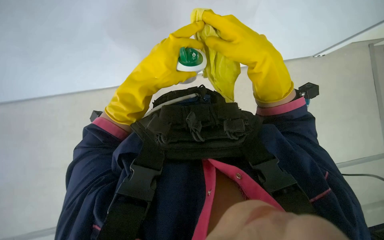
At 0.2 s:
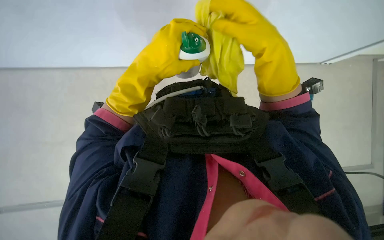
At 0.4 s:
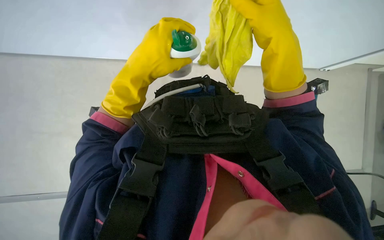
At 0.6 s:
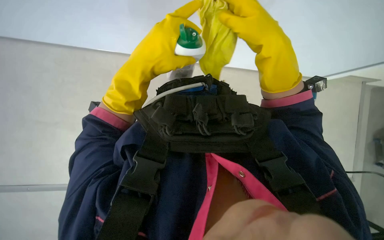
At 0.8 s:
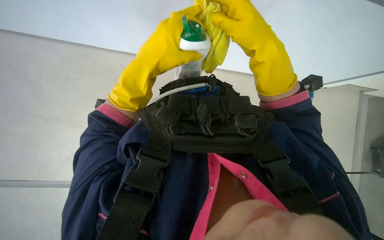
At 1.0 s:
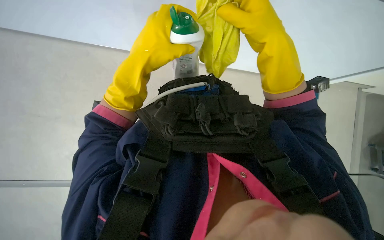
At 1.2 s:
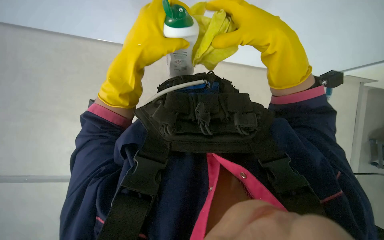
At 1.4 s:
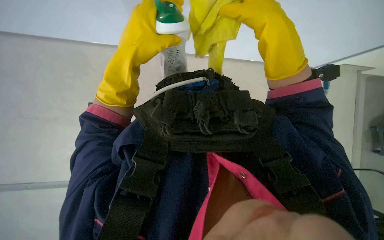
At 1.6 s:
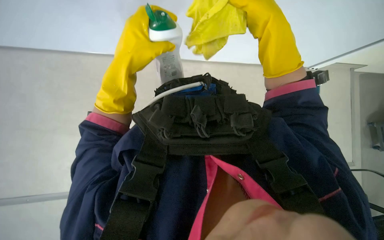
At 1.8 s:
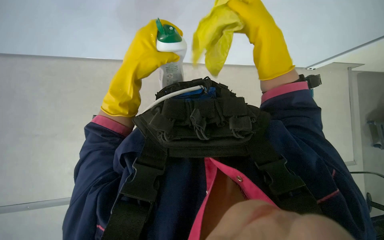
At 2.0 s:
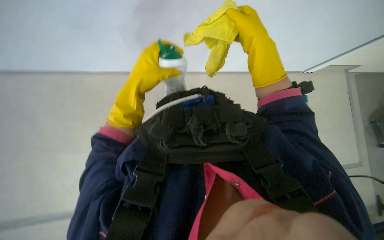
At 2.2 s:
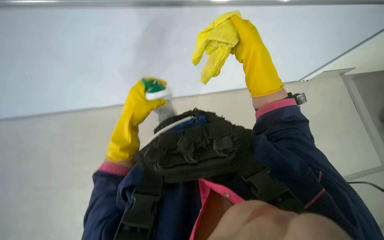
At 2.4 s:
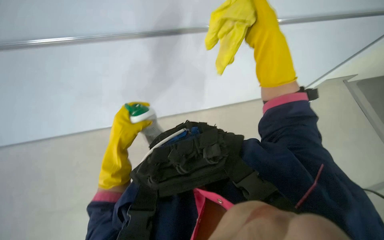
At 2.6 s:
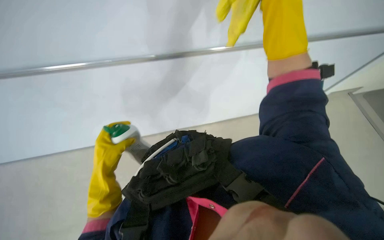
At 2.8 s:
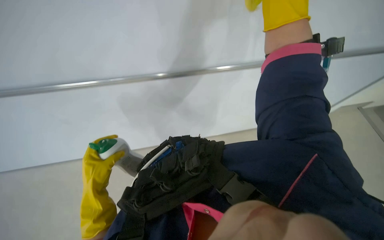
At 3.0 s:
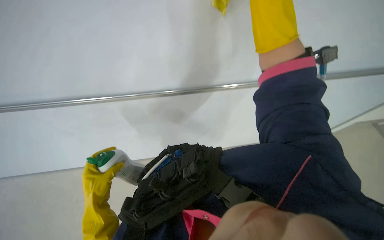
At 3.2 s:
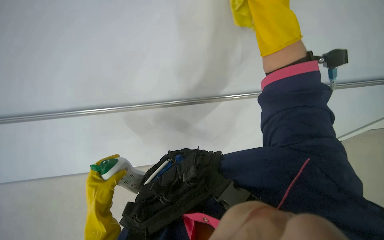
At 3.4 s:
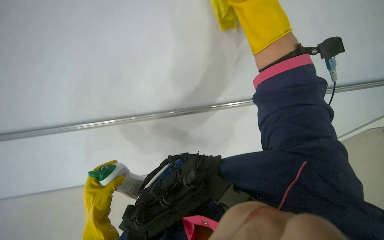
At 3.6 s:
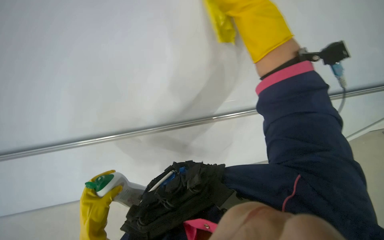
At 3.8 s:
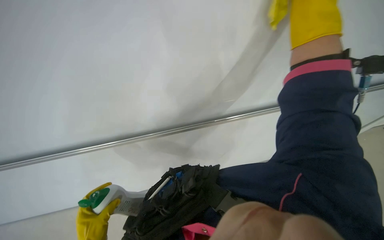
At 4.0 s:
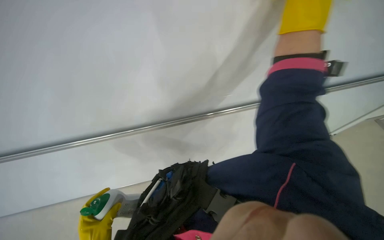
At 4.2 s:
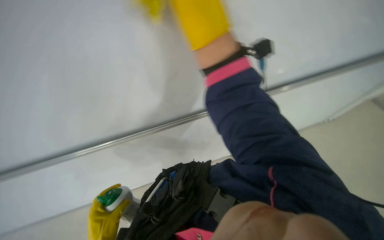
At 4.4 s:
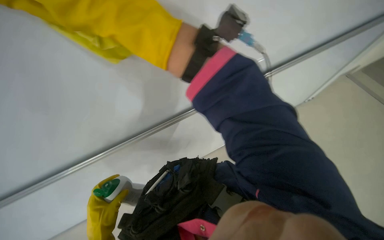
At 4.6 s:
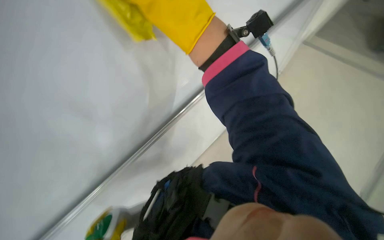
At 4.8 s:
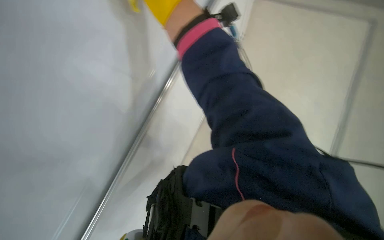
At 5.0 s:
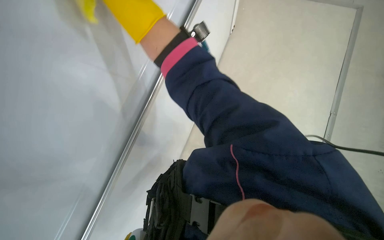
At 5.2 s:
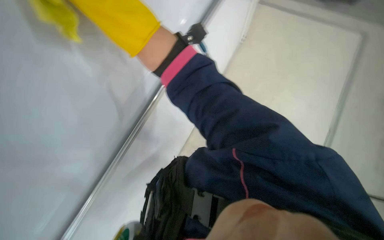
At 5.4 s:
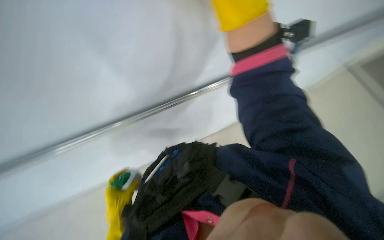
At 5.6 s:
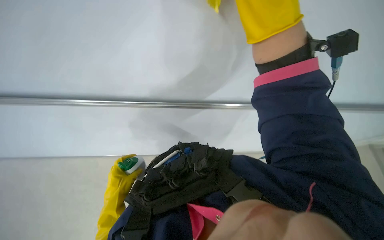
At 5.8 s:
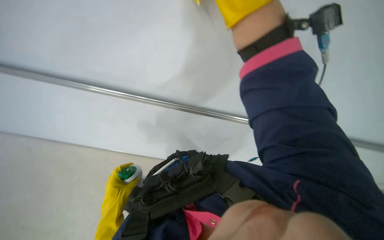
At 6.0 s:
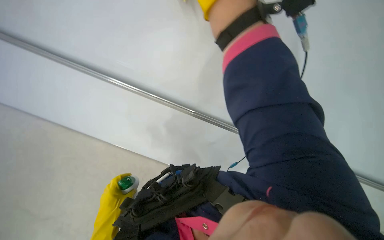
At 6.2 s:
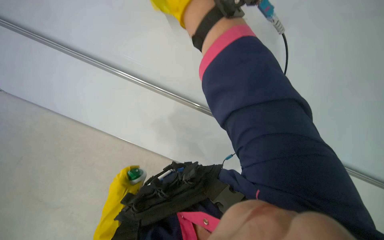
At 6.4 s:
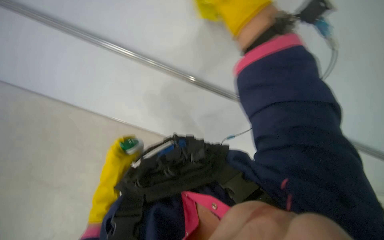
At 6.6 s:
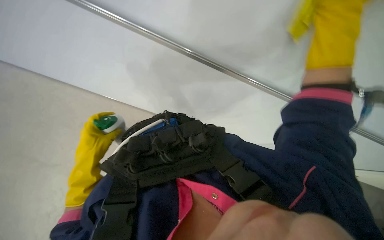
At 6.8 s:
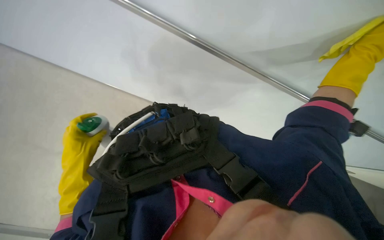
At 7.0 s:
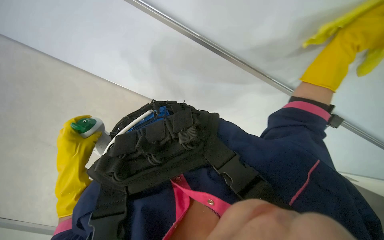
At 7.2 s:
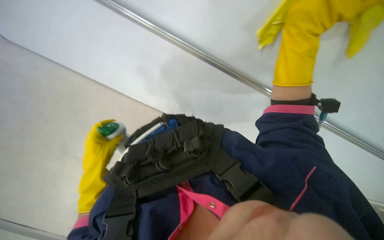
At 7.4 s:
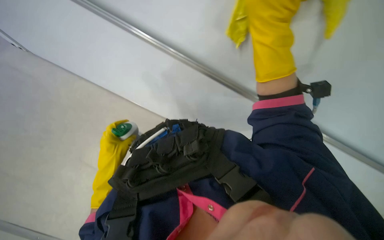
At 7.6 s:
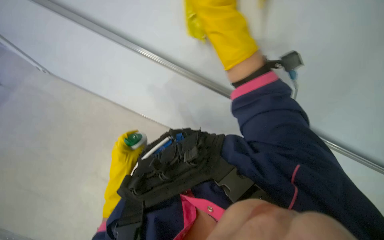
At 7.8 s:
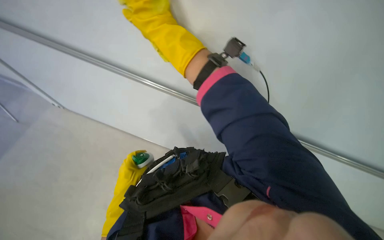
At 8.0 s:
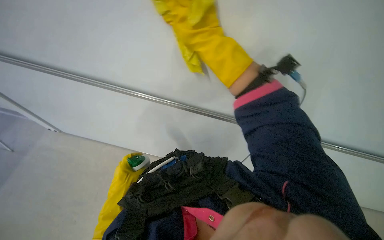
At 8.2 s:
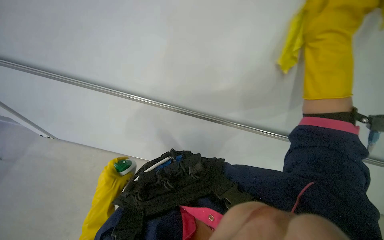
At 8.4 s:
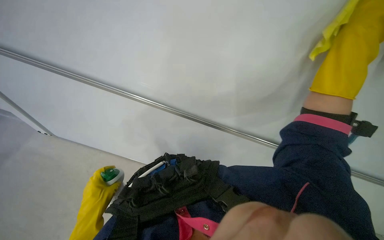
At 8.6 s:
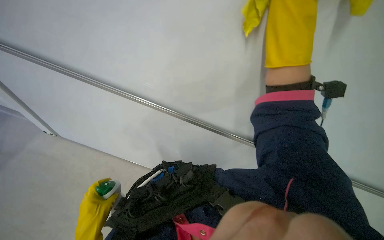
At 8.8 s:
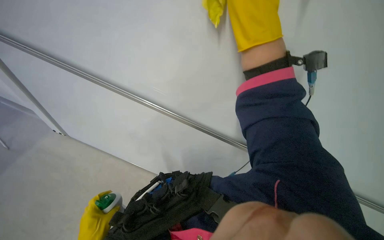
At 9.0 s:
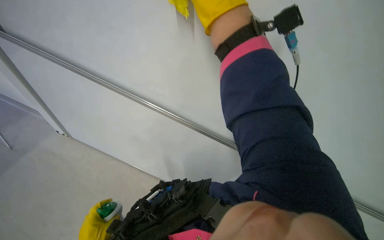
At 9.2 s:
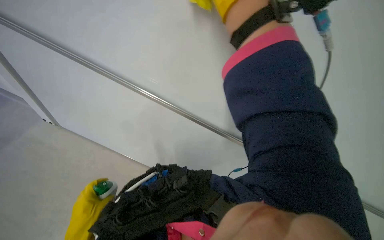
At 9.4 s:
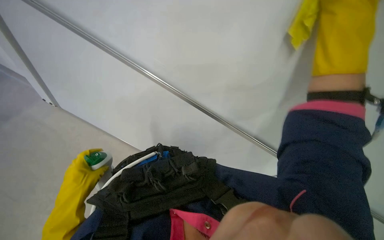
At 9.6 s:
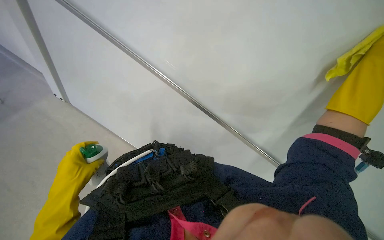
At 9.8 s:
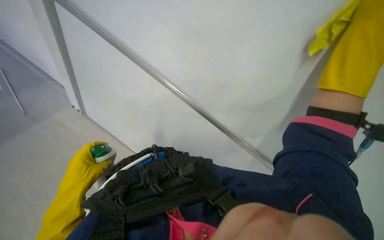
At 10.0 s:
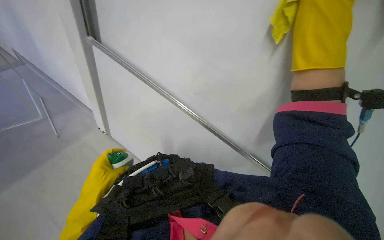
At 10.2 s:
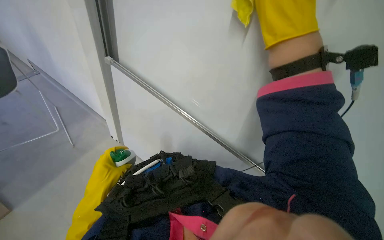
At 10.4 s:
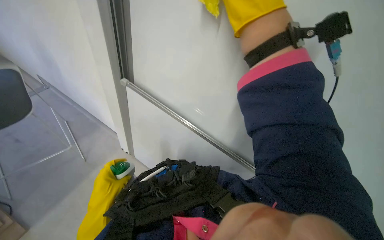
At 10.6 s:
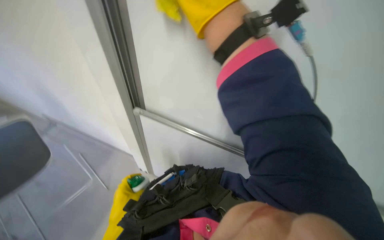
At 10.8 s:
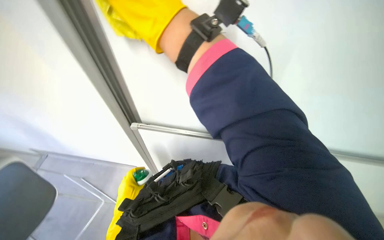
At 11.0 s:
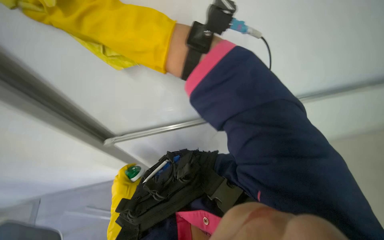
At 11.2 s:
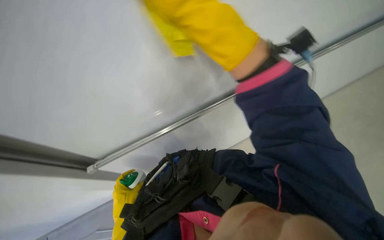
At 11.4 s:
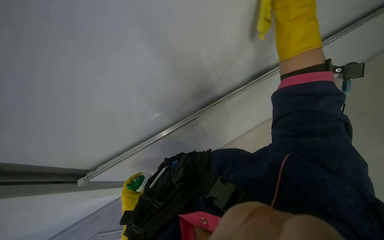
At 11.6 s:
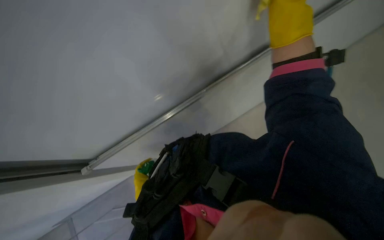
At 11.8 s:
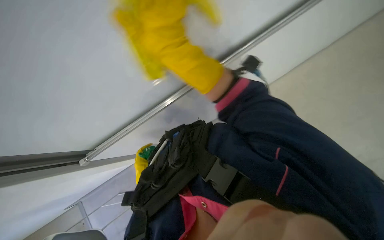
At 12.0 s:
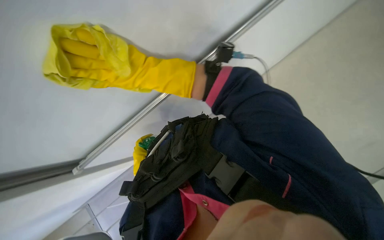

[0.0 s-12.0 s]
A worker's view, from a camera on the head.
Job: wiping surfaces.
The whole recording: Wiping whiteboard. The worker wipes the white board with a yellow cleaning cloth.
0.0 to 1.6 s: The hands are busy where they are.
1.6 to 3.0 s: The wearer looks some 30 degrees further upward. The scene turns roughly 35 degrees counterclockwise in the picture.
6.0 to 7.6 s: The view tilts about 15 degrees downward.
10.4 to 12.0 s: The head turns to the right by approximately 30 degrees. The right hand goes left and right, about 50 cm each way, reversing 2 times; the left hand is displaced farther from the camera by about 20 cm.

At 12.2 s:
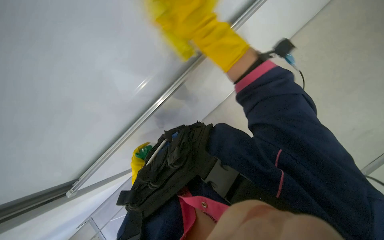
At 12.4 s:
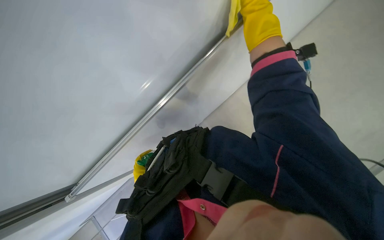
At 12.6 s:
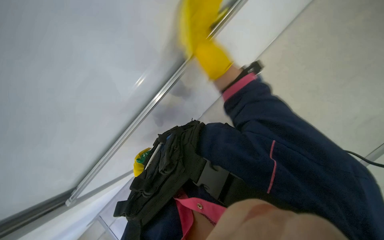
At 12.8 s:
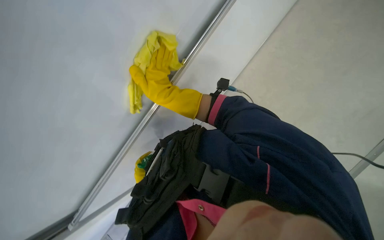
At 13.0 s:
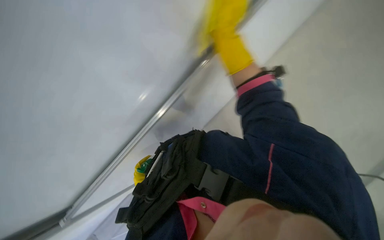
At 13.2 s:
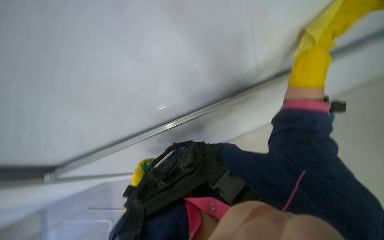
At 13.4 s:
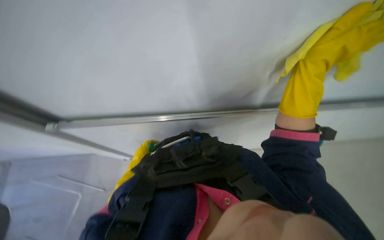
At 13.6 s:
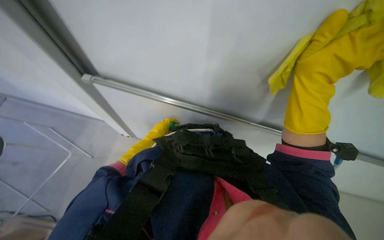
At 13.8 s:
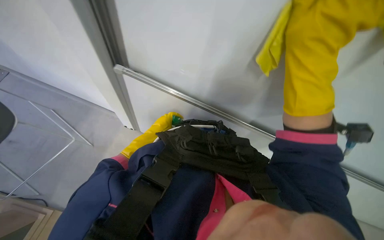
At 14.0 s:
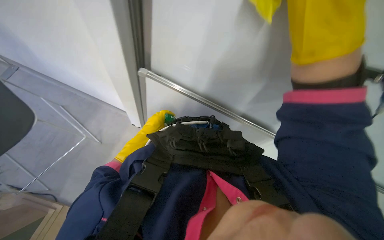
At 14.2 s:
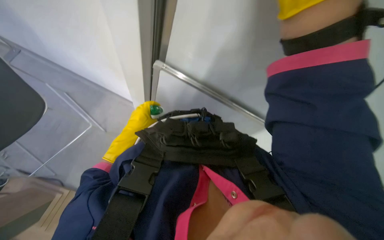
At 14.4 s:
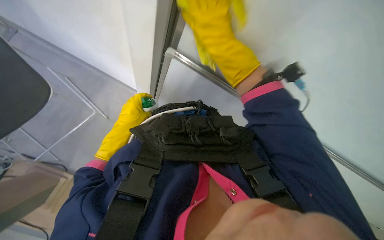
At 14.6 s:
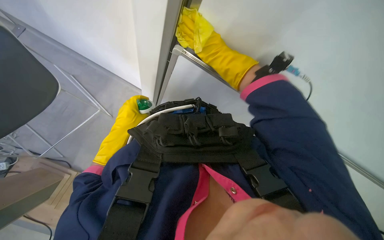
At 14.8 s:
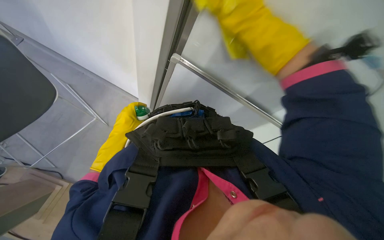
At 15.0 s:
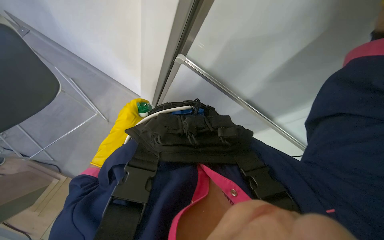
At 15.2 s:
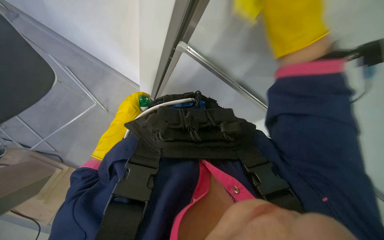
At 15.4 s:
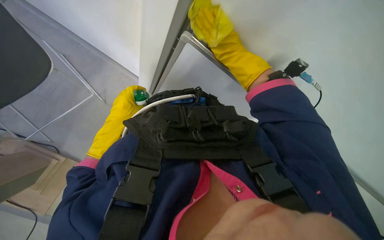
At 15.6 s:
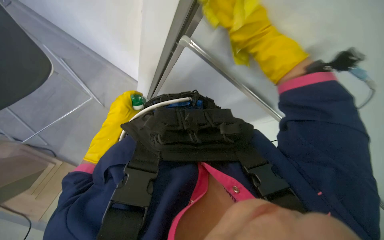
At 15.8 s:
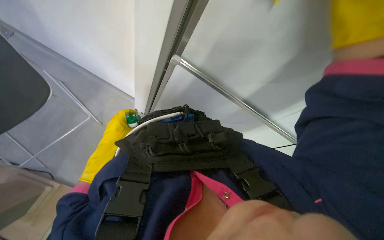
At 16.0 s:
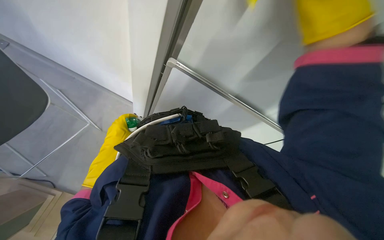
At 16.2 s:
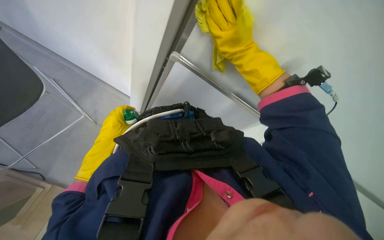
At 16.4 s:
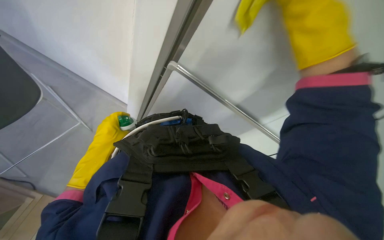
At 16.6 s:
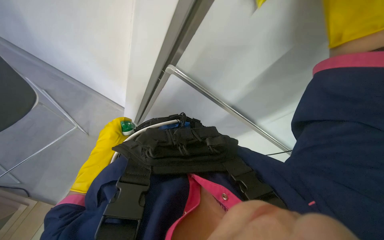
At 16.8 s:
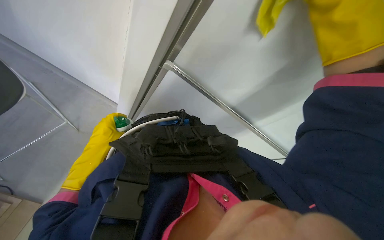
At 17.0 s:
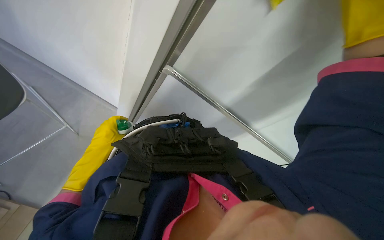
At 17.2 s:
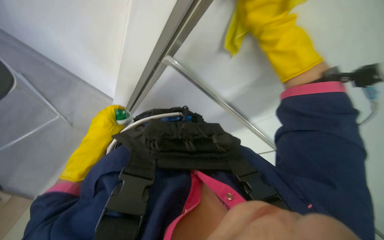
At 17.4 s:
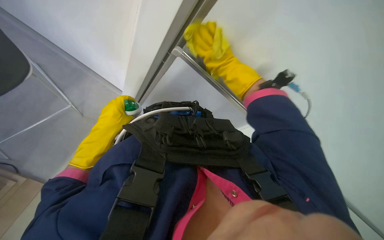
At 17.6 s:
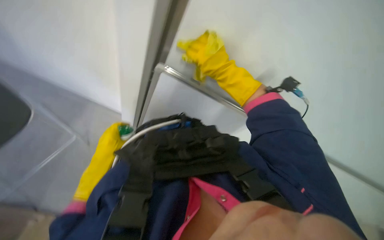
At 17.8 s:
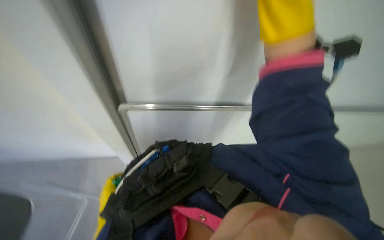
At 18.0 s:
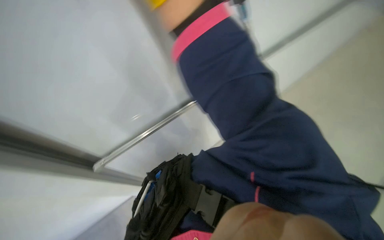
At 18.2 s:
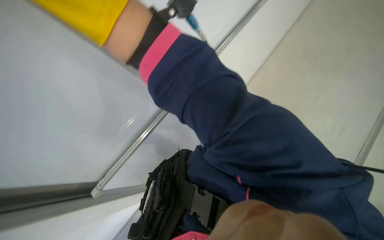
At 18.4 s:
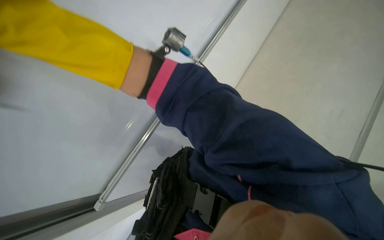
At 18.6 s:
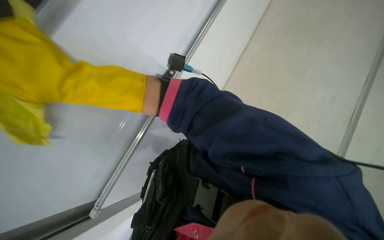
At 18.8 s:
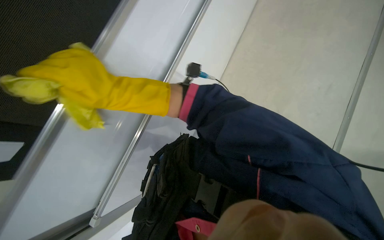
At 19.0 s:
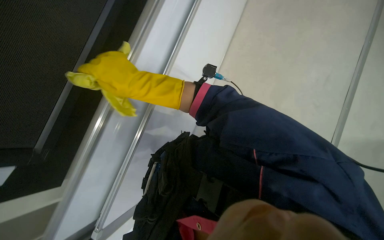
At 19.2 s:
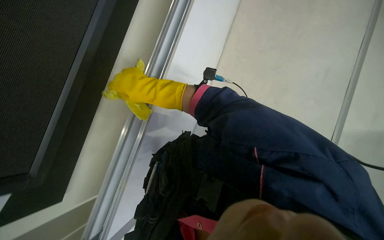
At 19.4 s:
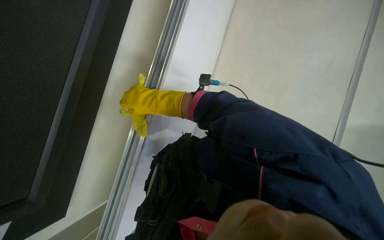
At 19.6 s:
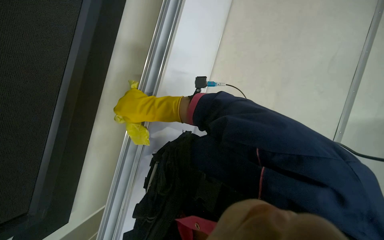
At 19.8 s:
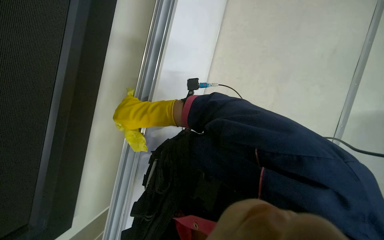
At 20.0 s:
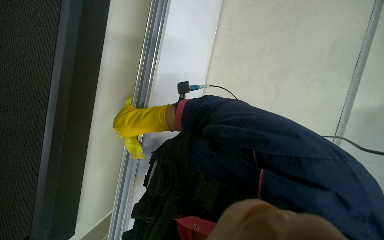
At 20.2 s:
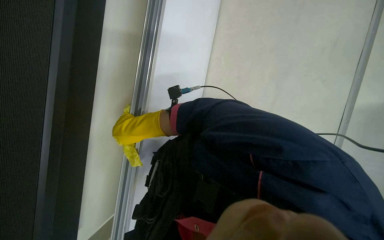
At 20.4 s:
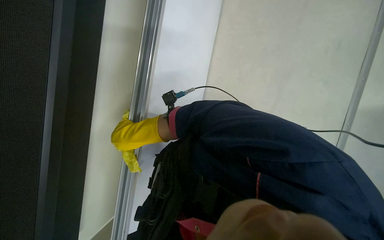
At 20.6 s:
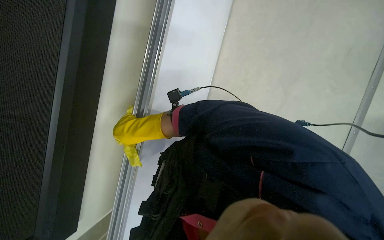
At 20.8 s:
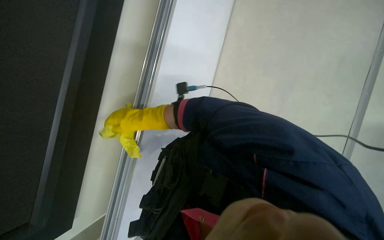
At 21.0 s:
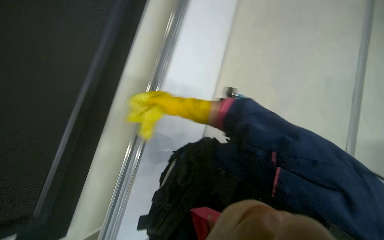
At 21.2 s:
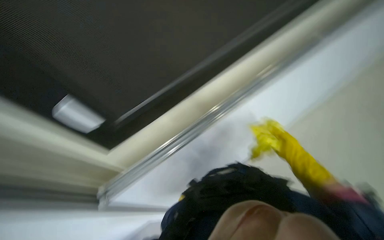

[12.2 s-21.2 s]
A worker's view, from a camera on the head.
Job: wiping surfaces.
The whole recording: Wiping whiteboard. The worker wipes the white board with a yellow cleaning cloth.
12.2 to 13.8 s: The scene turns approximately 55 degrees clockwise in the picture.
15.2 to 16.6 s: The right hand moves nearer and farther over some 20 cm, changing direction 3 times.
16.6 to 18.2 s: The scene rotates counterclockwise by roughly 65 degrees.
19.8 to 21.2 s: The right hand shifts about 50 cm to the right.
